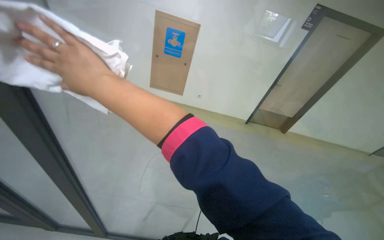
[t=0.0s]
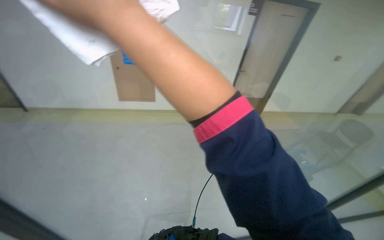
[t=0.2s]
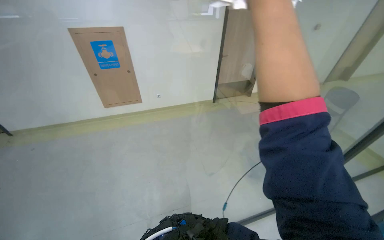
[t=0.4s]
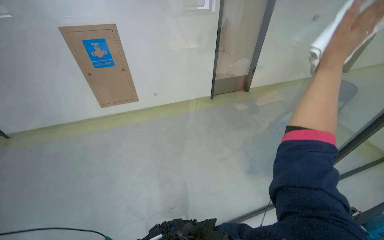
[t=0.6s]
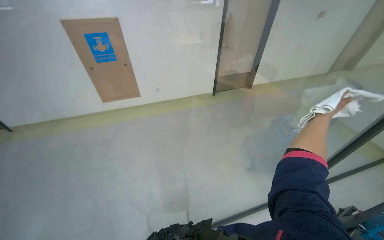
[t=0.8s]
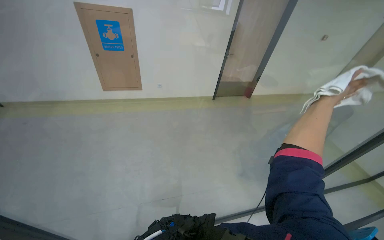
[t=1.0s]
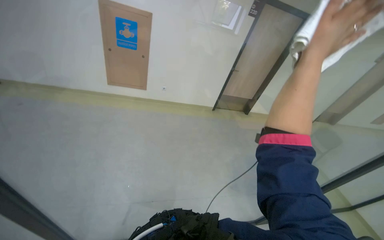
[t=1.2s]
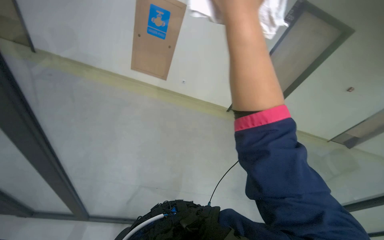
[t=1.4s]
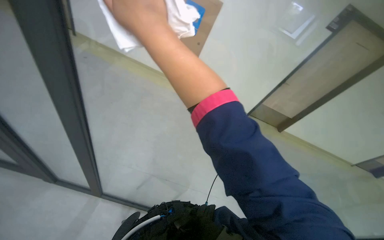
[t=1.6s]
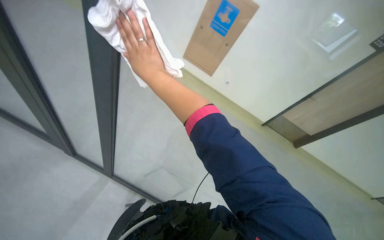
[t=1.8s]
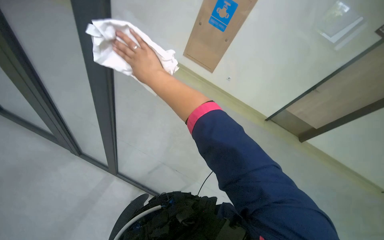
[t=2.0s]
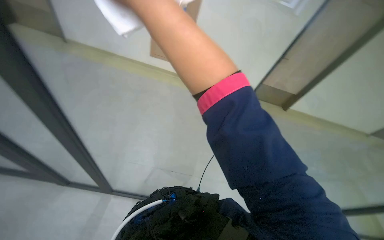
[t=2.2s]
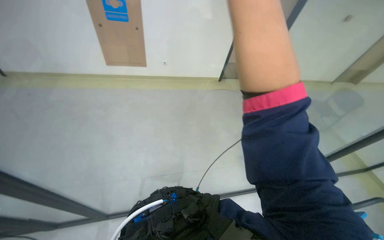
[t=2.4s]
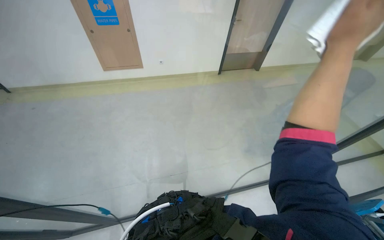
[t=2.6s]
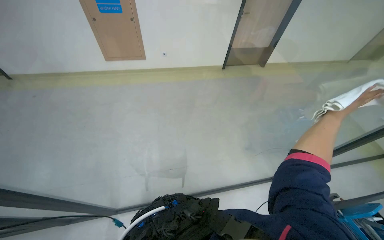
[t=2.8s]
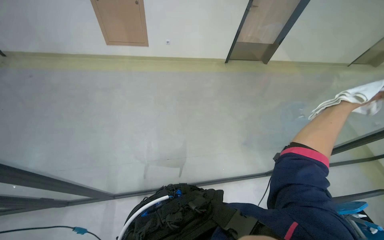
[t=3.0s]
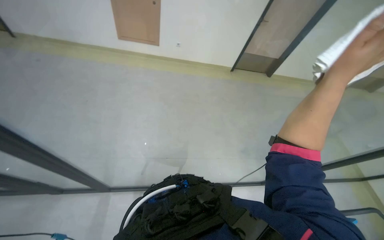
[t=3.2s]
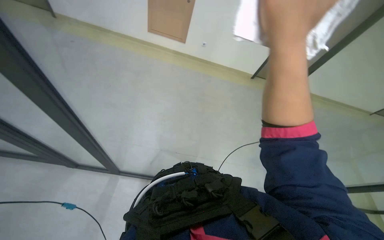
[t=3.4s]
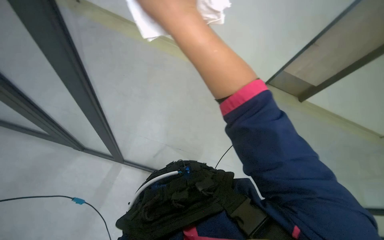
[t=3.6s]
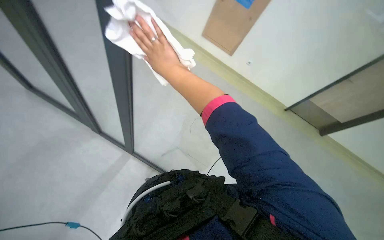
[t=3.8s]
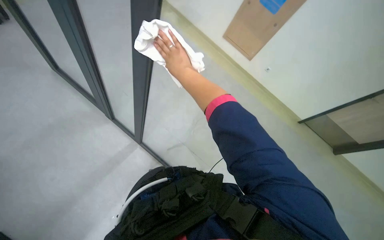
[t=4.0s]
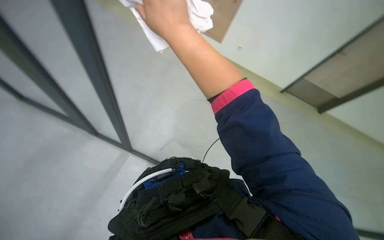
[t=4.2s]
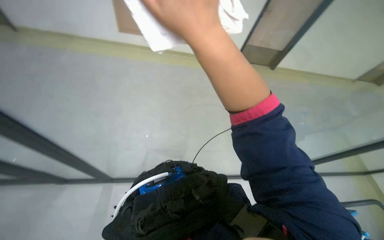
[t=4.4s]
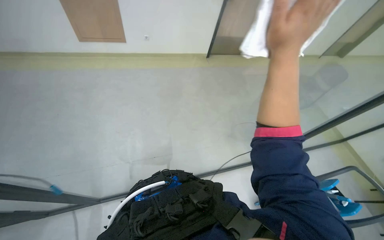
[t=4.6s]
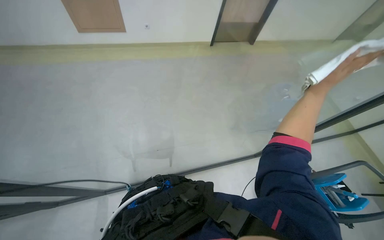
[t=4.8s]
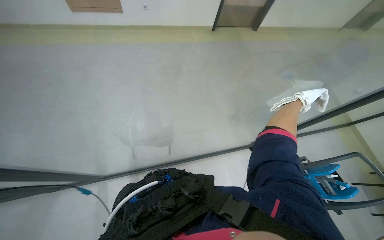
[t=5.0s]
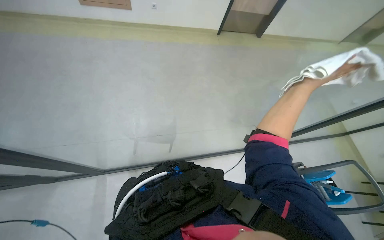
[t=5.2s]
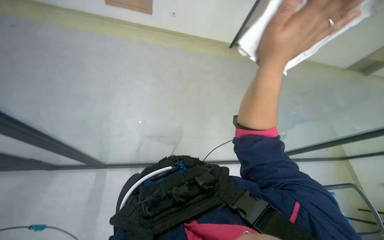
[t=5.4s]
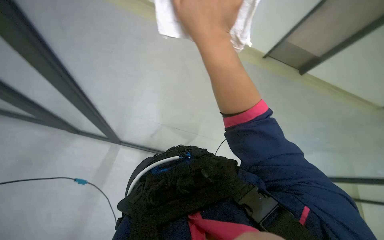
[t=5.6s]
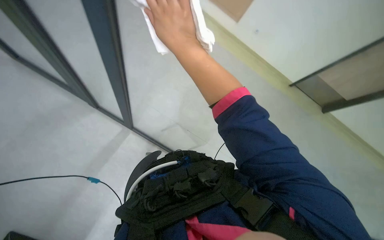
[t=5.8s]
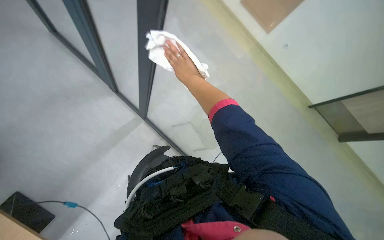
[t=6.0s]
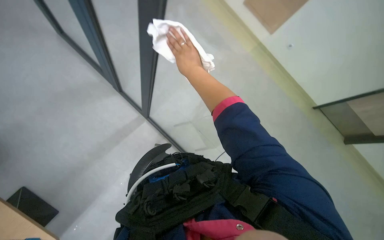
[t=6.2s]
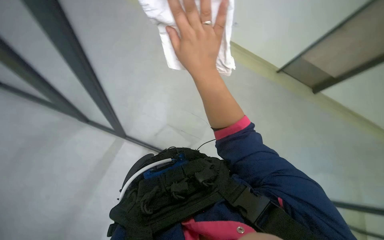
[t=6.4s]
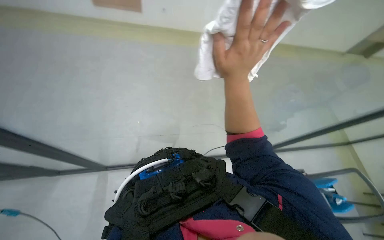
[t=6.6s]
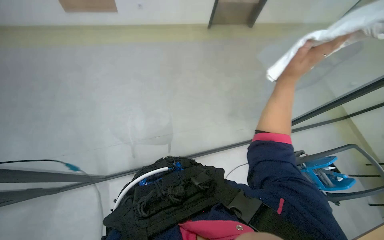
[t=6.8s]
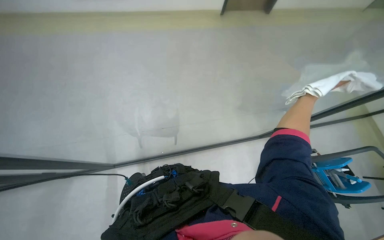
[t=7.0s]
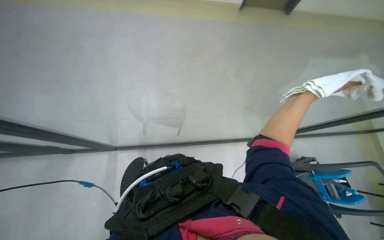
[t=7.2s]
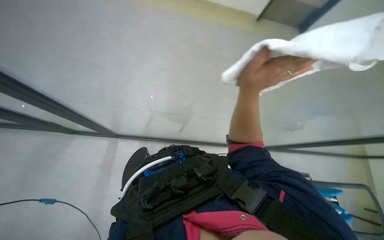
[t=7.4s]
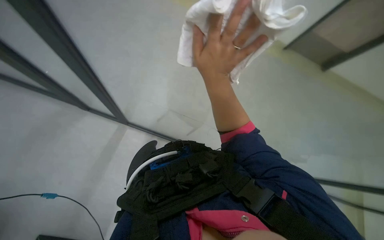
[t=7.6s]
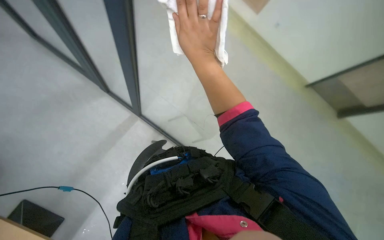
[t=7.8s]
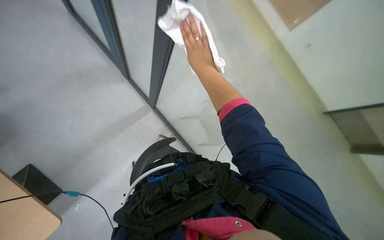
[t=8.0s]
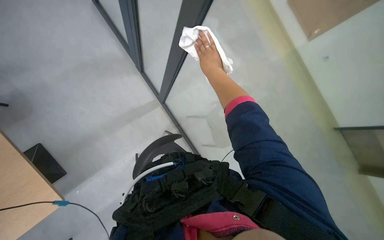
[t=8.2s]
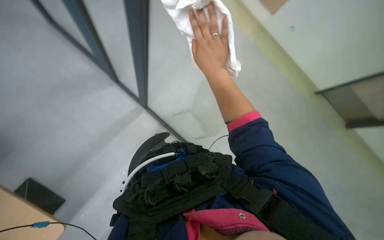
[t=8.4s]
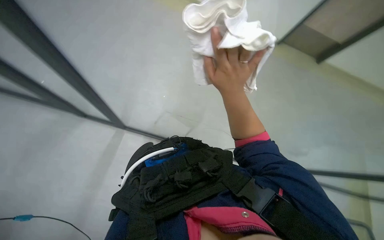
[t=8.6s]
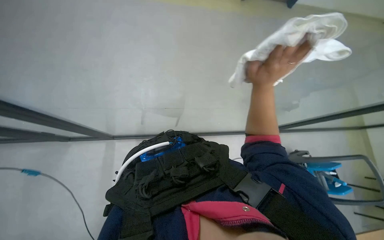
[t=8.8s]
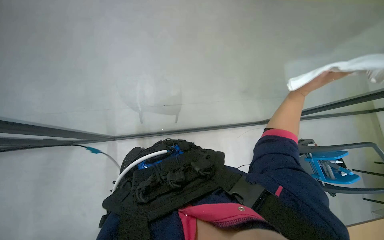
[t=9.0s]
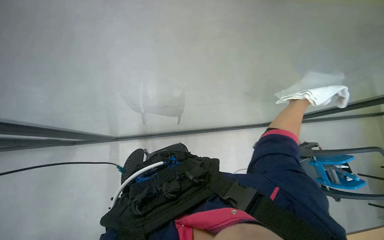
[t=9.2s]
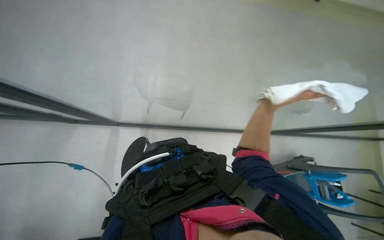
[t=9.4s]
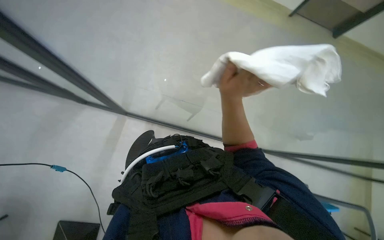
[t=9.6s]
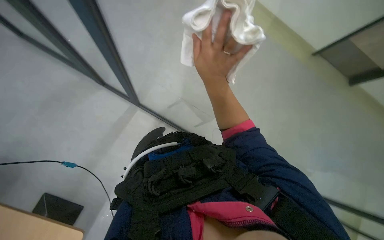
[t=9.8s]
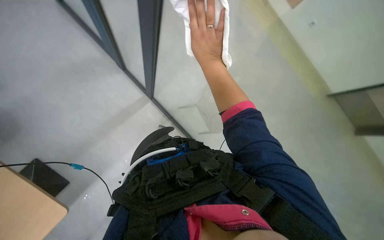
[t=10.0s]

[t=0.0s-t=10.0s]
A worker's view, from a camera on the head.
Job: cleaning windows.
The whole recording: Cleaning glass partition. The worker wrings a cloth, then uses it and a spray bottle to clean the glass partition and nearby chairs.
t=4.2s to t=5.8s: The wearer looks roughly 20 degrees further downward. The right hand goes to the right and returns, approximately 50 cm each way.
t=7.2s to t=8.6s: The right hand shifts about 30 cm to the left.

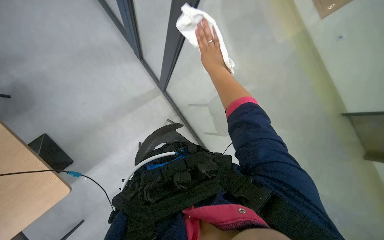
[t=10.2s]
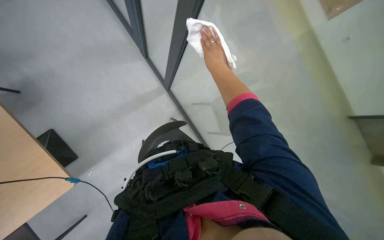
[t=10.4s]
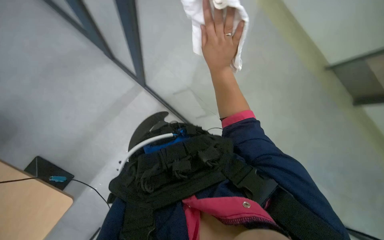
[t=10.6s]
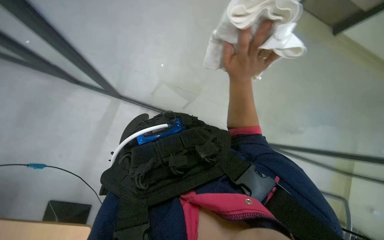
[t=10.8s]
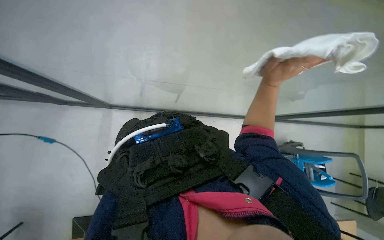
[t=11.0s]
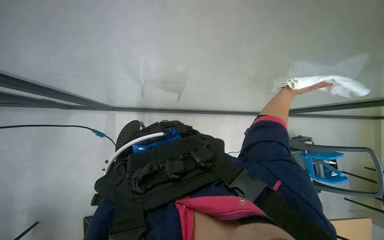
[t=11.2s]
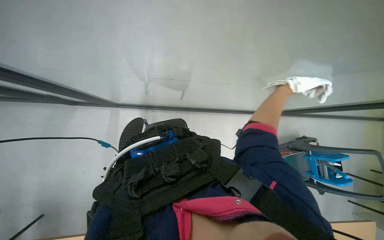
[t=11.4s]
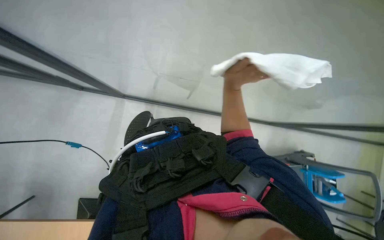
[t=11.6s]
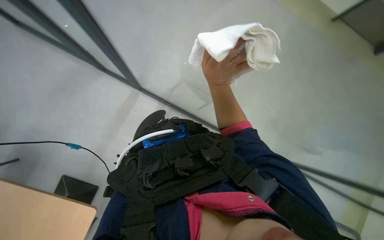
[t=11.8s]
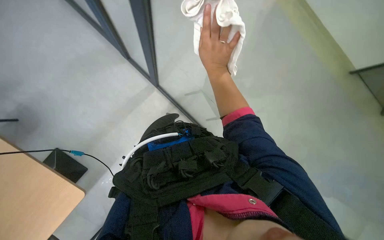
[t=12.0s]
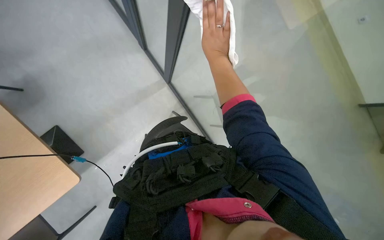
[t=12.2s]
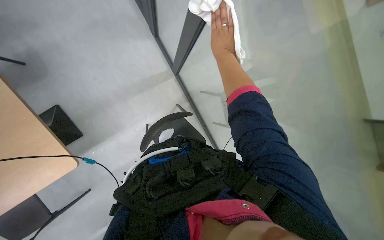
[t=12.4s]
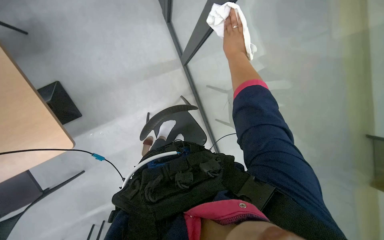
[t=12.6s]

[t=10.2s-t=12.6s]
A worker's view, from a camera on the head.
Job: cleaning windows.
The whole recording: Cleaning glass partition. The worker wrings a cloth, then uses it and a spray bottle to clean the glass partition and nearby chairs.
t=10.2s to t=11.4s: The right hand moves to the right and down the picture, about 25 cm.
t=11.4s to t=12.6s: The right hand moves up the picture and to the left, about 30 cm.

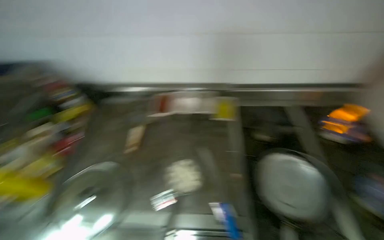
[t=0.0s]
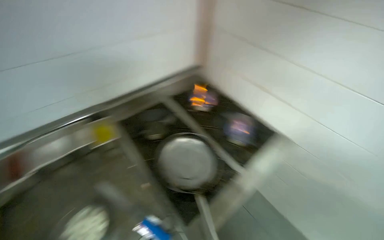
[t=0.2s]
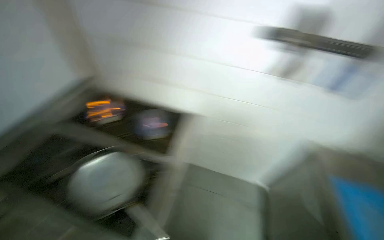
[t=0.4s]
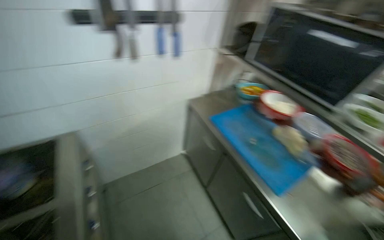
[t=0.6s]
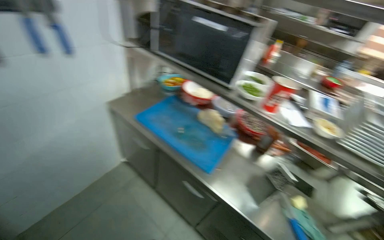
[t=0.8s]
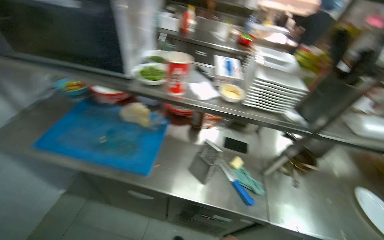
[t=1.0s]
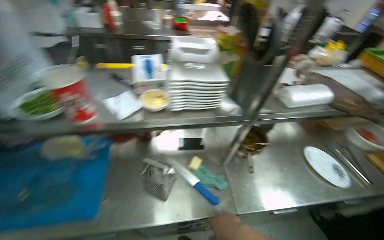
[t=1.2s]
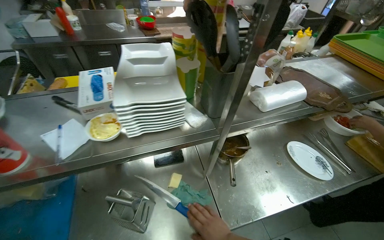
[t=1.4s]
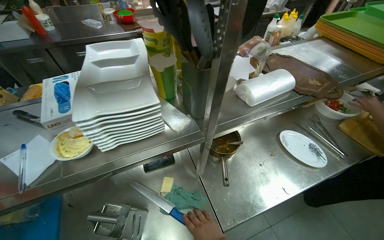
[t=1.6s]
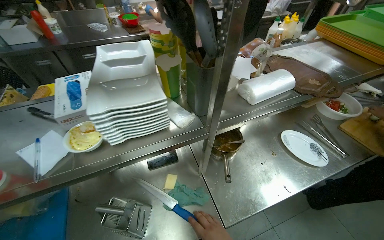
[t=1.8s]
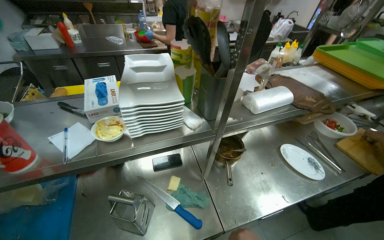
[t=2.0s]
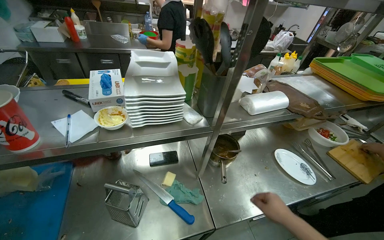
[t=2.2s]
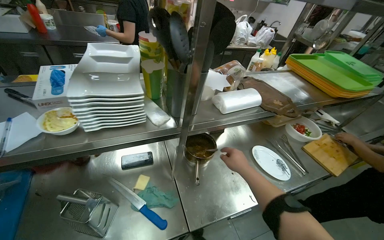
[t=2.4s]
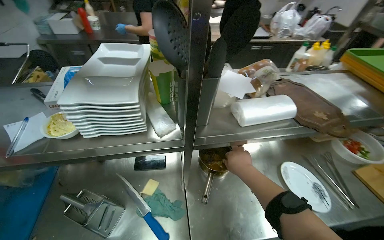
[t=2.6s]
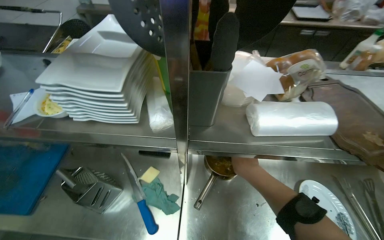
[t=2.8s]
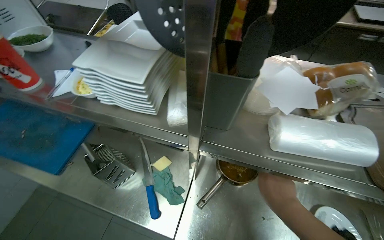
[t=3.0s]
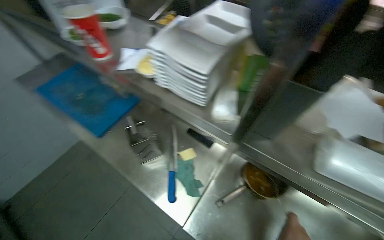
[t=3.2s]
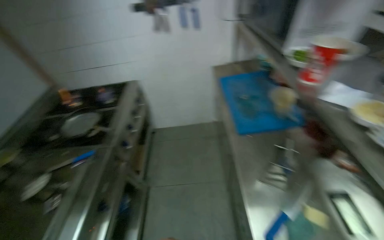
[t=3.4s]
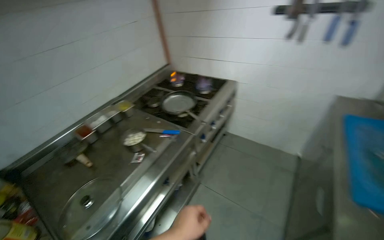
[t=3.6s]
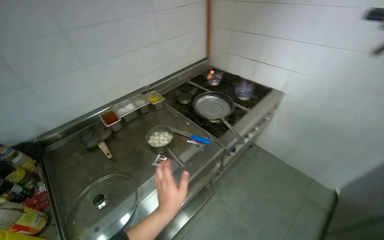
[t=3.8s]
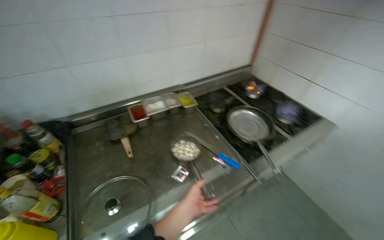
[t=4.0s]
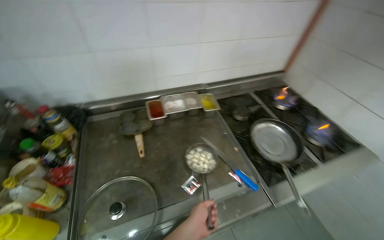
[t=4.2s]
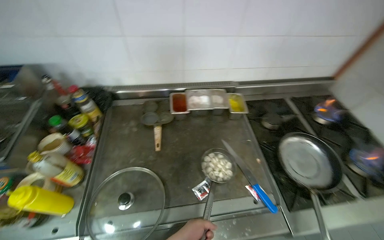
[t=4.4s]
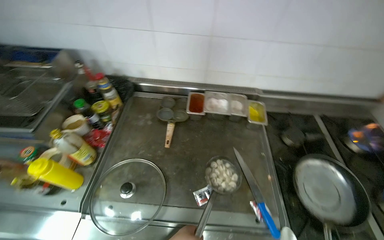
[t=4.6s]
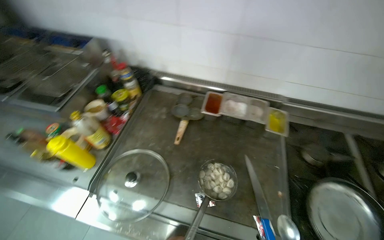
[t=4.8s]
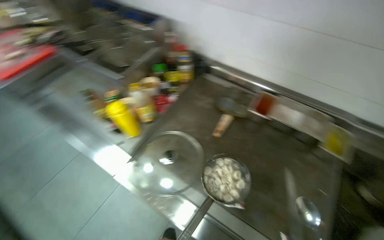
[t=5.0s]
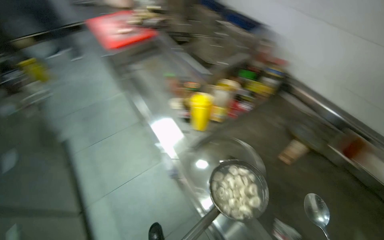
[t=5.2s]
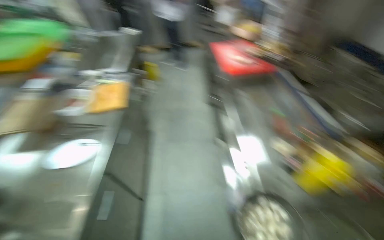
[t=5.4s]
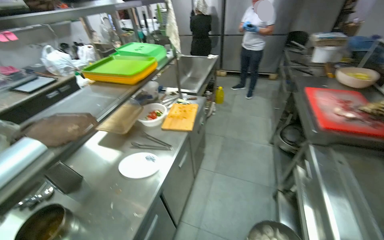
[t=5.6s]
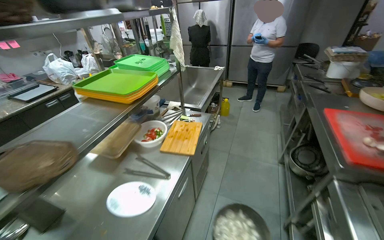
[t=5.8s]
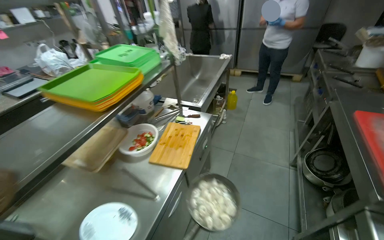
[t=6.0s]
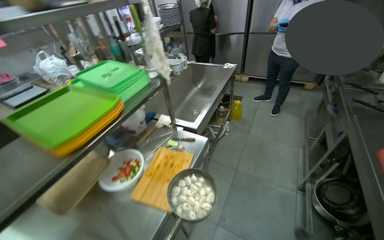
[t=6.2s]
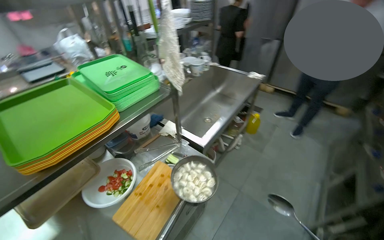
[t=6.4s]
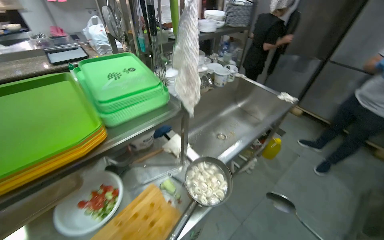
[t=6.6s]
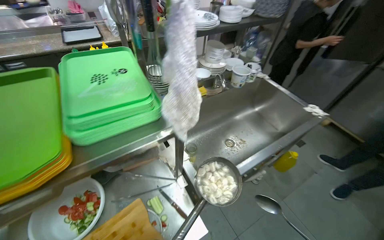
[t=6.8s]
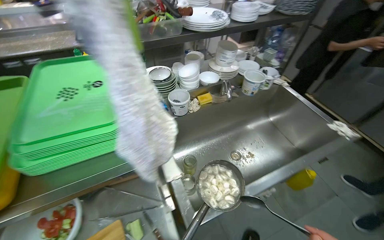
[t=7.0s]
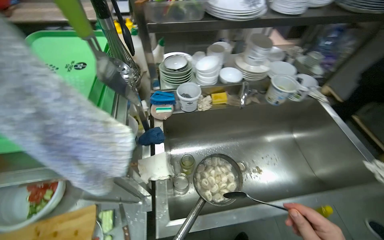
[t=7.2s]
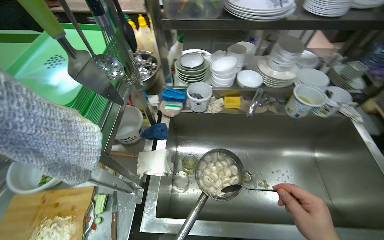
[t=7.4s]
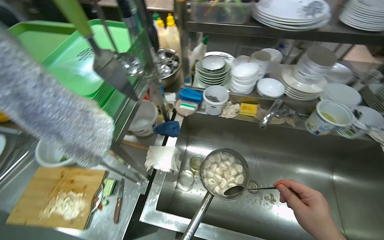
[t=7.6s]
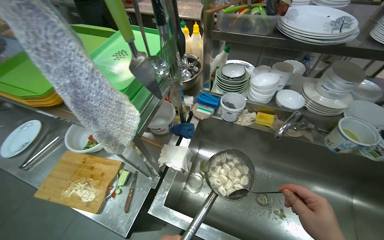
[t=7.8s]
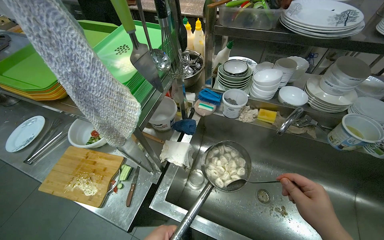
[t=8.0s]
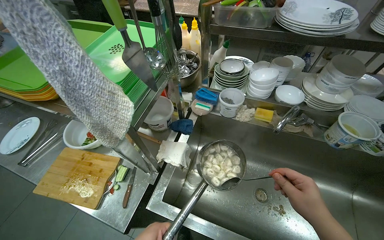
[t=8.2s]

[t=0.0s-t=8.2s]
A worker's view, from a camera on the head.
Job: cooking food.
The whole recording: Scooping and draining dumplings. The worker scoops cooked dumplings from a pot and drains them in a colander over the sink.
t=0.0s to t=1.6s: The wearer moves roughly 1 m. The head turns to the right by roughly 170 degrees. The camera pitches downward, by approximately 15 degrees.
t=1.6s to t=3.2s: The head rotates roughly 55 degrees to the left.
t=3.2s to t=5.0s: The wearer moves some 1 m. The head turns to the left by approximately 180 degrees.
t=5.0s to t=6.6s: The camera is carried approximately 1.5 m. The wearer's head swings approximately 85 degrees to the left.
t=6.6s to t=8.2s: The camera is carried roughly 60 cm. The wearer looks approximately 60 degrees further to the left.
